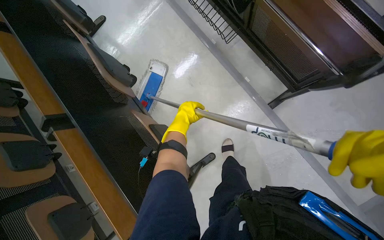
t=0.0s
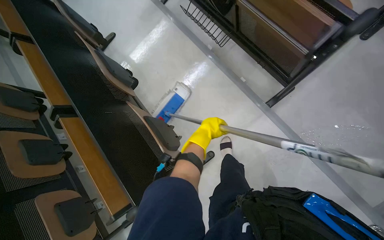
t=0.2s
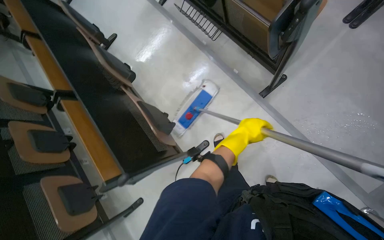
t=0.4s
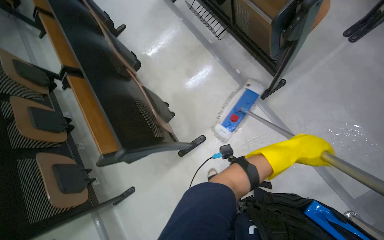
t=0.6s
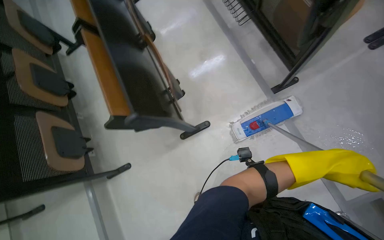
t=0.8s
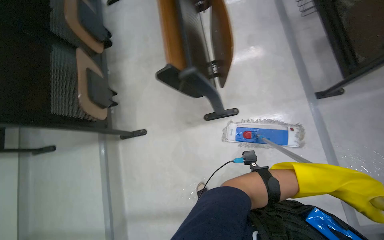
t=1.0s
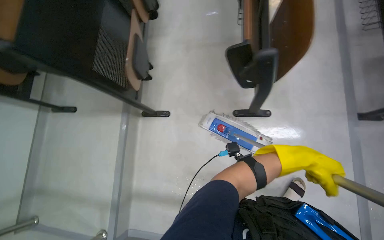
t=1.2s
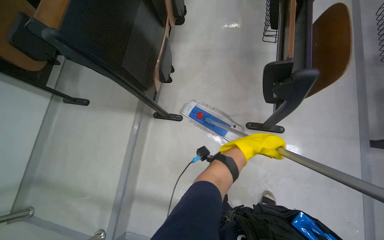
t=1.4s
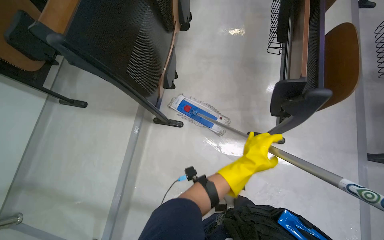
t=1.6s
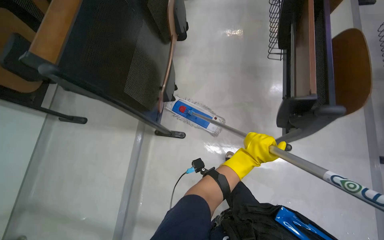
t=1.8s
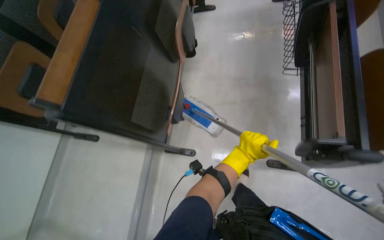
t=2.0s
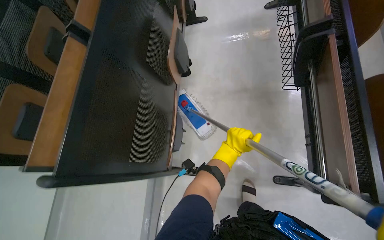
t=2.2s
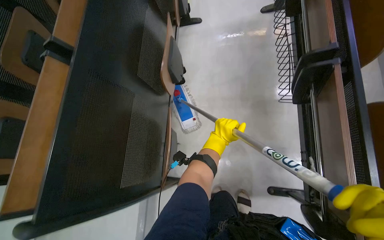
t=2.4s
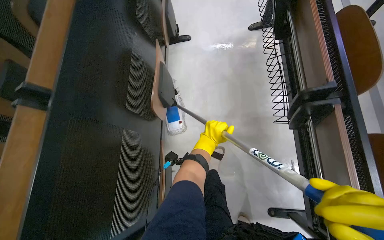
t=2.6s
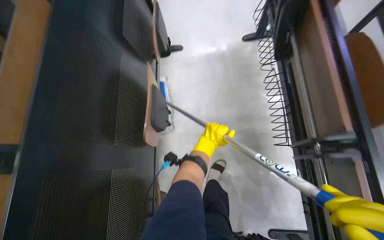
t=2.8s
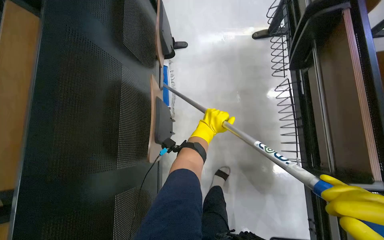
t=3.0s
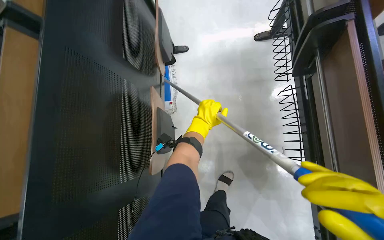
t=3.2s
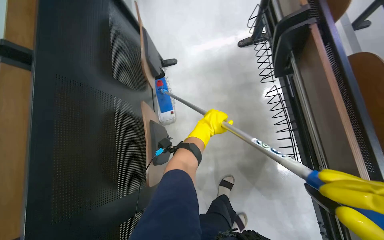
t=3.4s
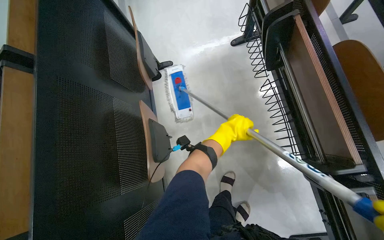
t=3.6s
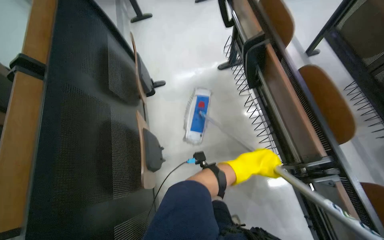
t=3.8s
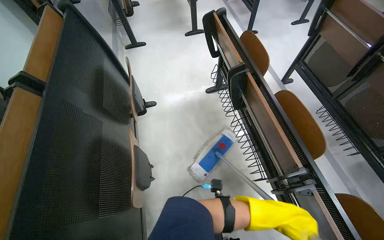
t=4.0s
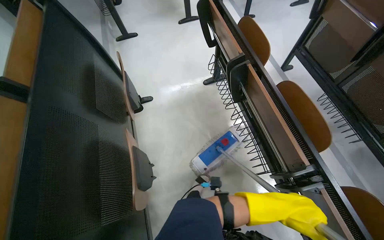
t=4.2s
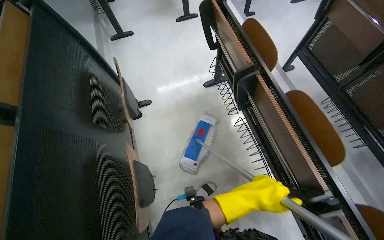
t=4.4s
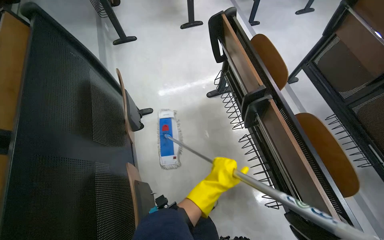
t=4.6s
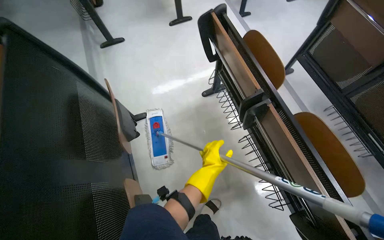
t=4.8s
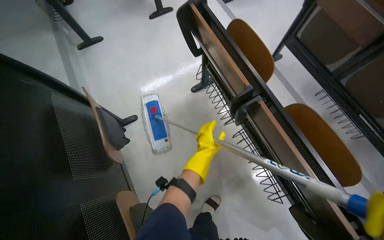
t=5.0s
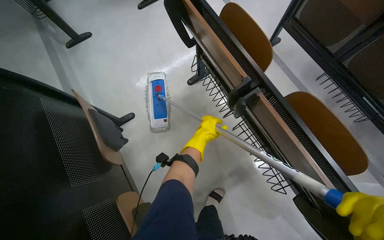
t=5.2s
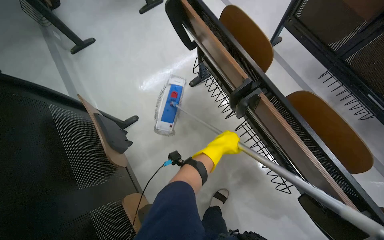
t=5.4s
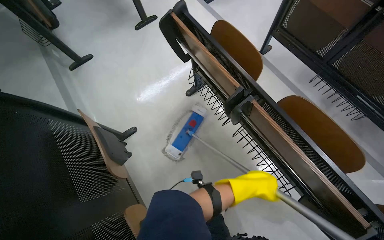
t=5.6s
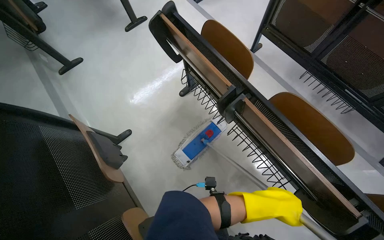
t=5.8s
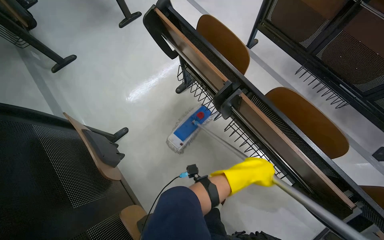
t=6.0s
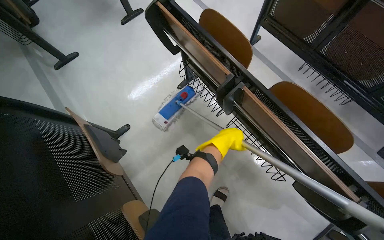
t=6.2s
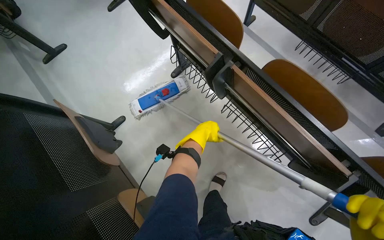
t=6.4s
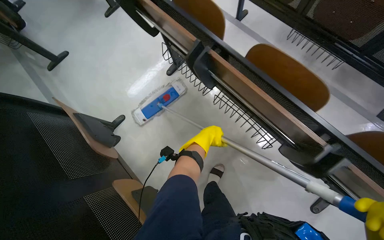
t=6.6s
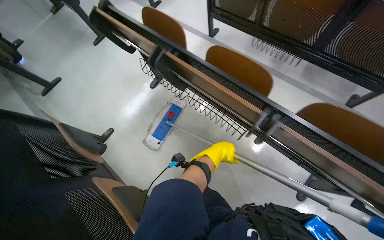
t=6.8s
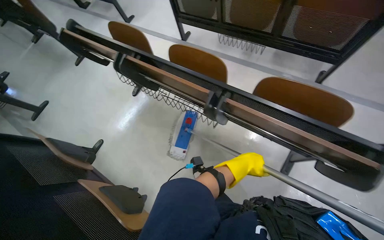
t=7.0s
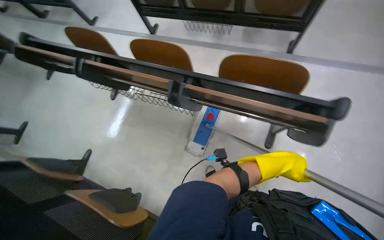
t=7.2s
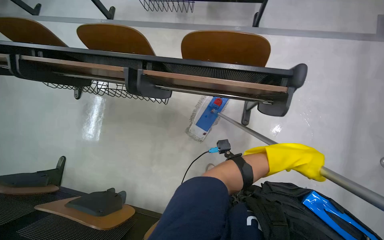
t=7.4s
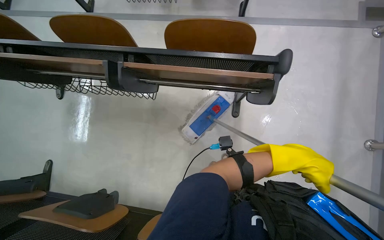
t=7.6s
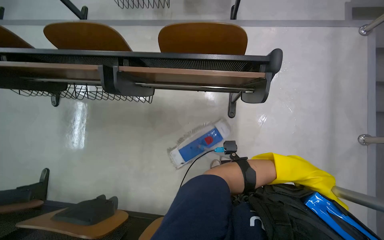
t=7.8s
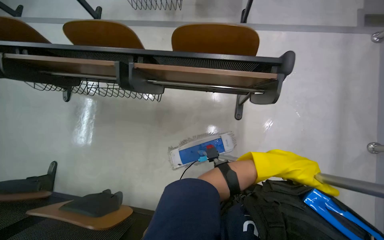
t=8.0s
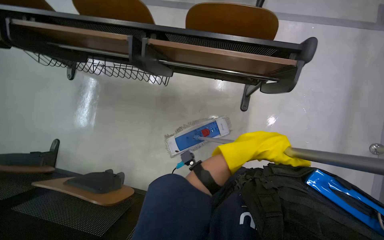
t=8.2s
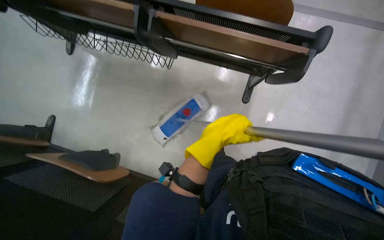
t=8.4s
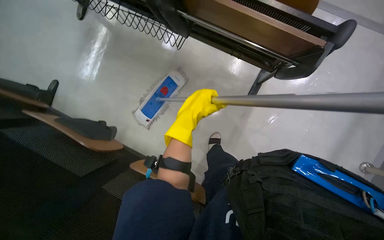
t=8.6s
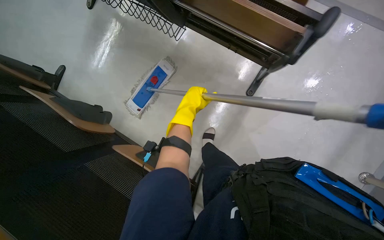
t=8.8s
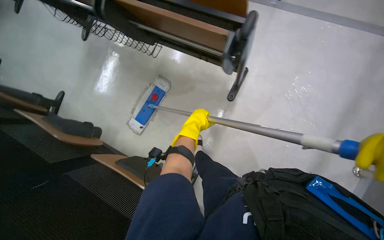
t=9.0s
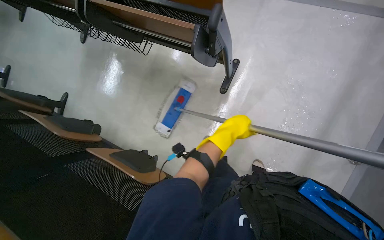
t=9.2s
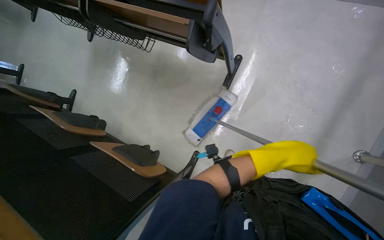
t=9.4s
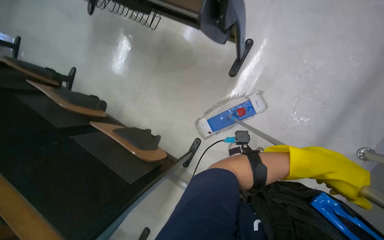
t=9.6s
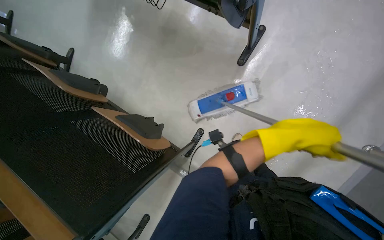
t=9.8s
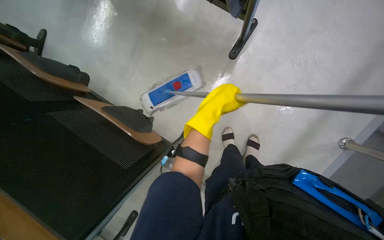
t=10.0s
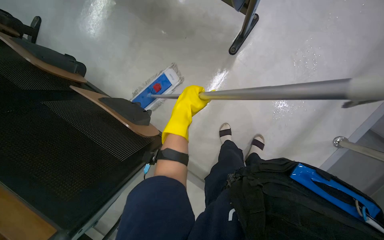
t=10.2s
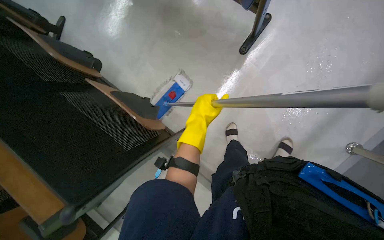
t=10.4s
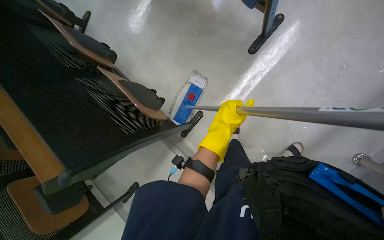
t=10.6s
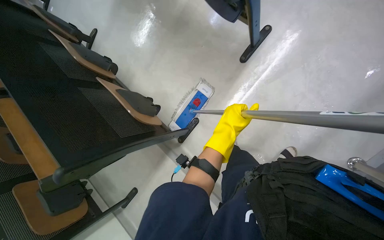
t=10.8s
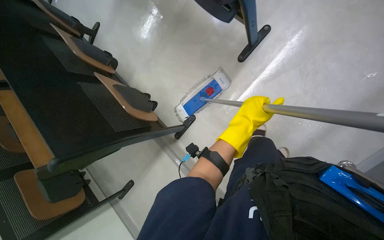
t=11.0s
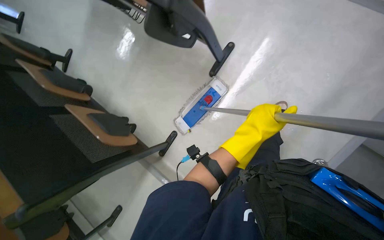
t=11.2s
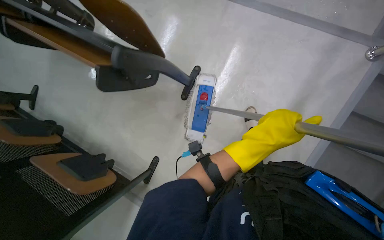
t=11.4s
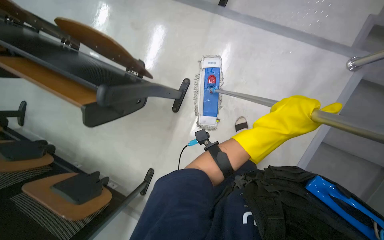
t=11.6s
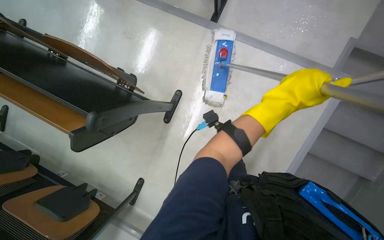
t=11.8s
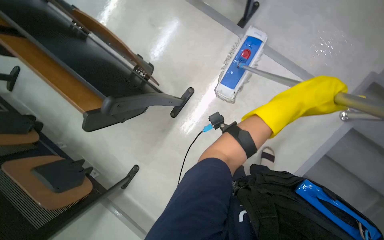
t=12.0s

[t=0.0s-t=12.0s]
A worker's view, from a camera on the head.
Job: mopping floor.
The whole recording: Mopping lecture hall floor. The worker mops the floor of the lecture hall, moving chairs and re-wetting the mop as needed.
t=0.0s to t=1.6s: The camera is carried roughly 90 cm. The scene turns roughly 50 degrees clockwise in the picture.
t=1.6s to t=3.0s: The wearer moves approximately 1 m.
t=3.0s to t=4.4s: The view tilts roughly 15 degrees upward. The left hand shifts approximately 20 cm to the right and nearer to the camera.
t=4.4s to t=6.0s: The left hand is displaced up the picture by roughly 20 cm, and travels farther from the camera and back again, some 20 cm each way.
t=6.0s to t=7.6s: The head travels about 70 cm. The scene turns roughly 45 degrees counterclockwise in the picture.
t=10.4s to t=12.0s: The head travels roughly 60 cm.

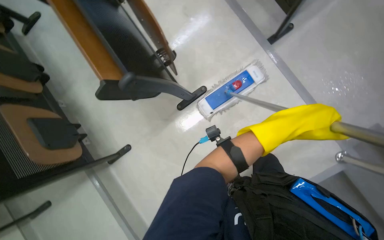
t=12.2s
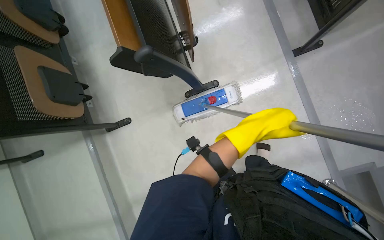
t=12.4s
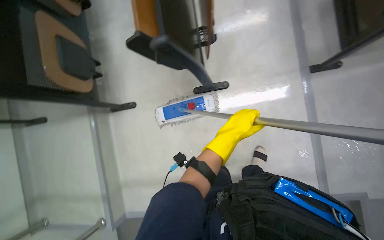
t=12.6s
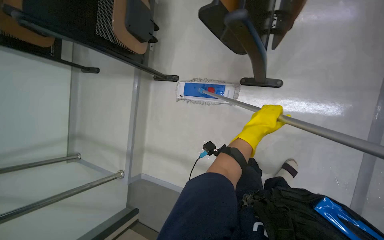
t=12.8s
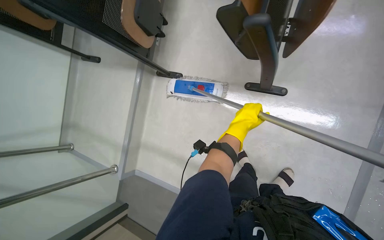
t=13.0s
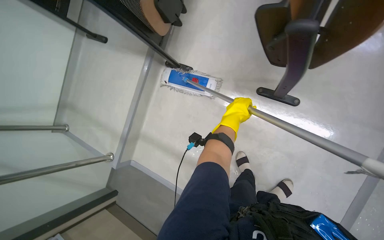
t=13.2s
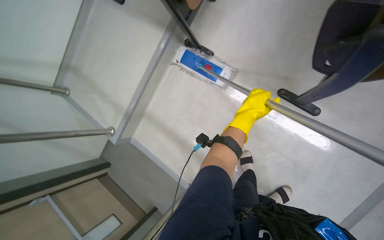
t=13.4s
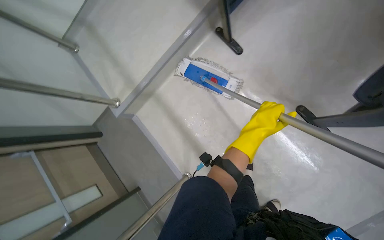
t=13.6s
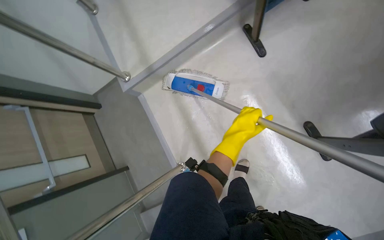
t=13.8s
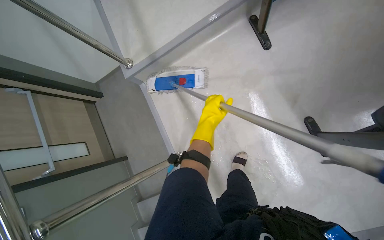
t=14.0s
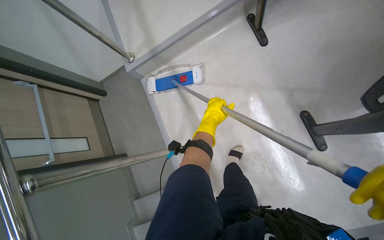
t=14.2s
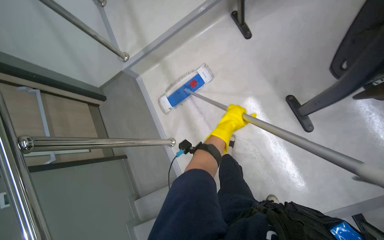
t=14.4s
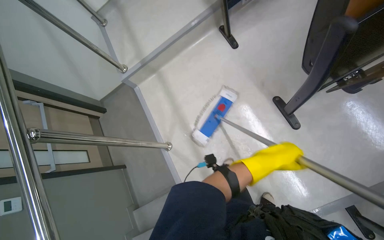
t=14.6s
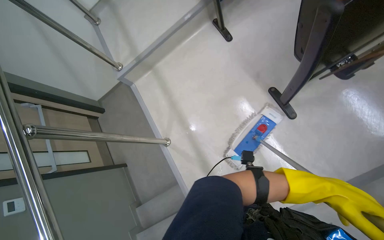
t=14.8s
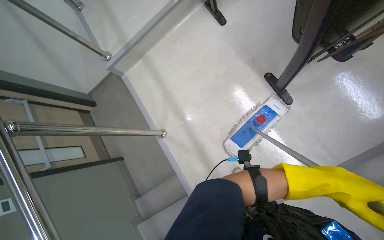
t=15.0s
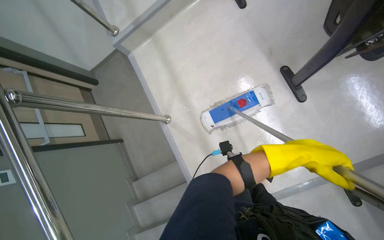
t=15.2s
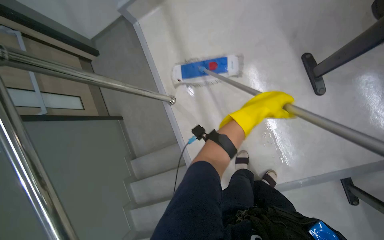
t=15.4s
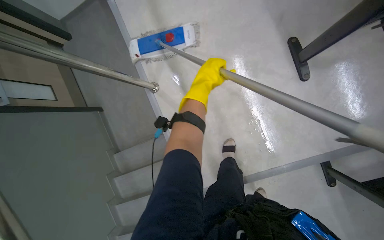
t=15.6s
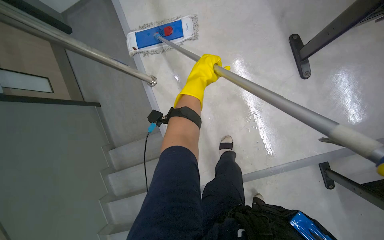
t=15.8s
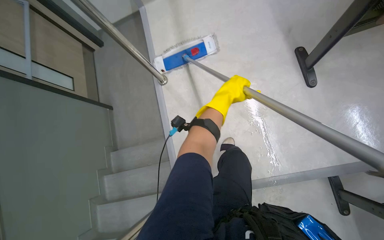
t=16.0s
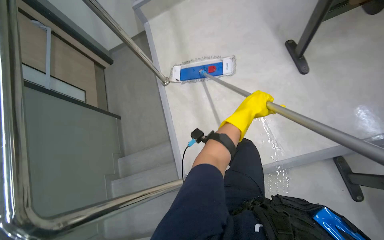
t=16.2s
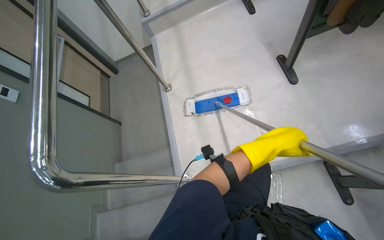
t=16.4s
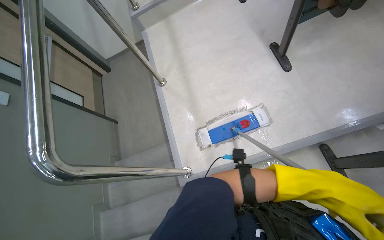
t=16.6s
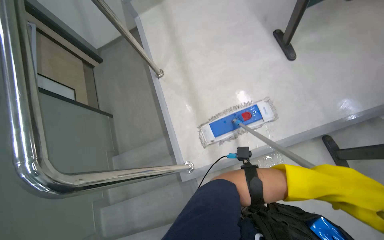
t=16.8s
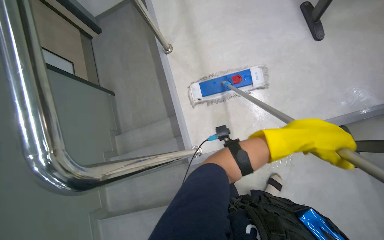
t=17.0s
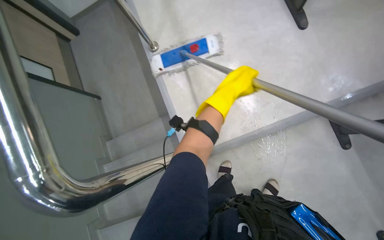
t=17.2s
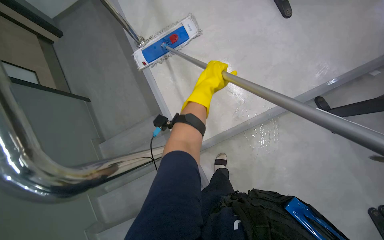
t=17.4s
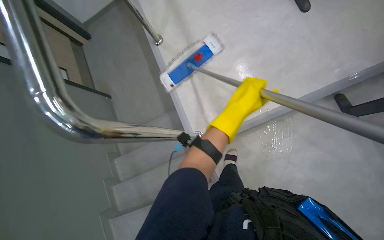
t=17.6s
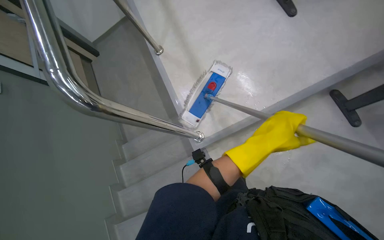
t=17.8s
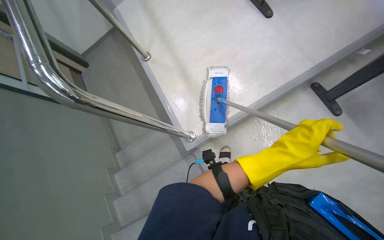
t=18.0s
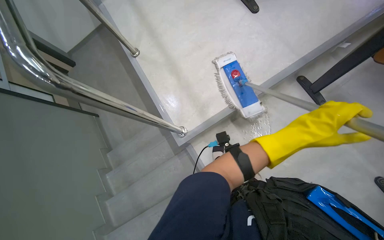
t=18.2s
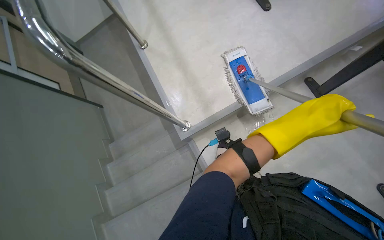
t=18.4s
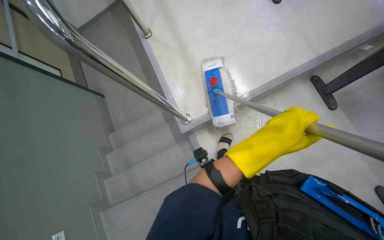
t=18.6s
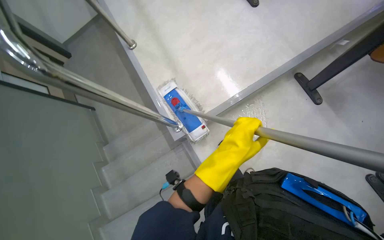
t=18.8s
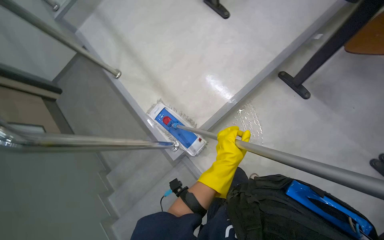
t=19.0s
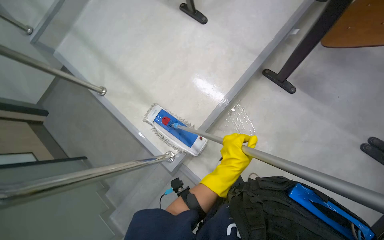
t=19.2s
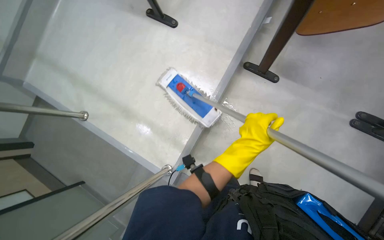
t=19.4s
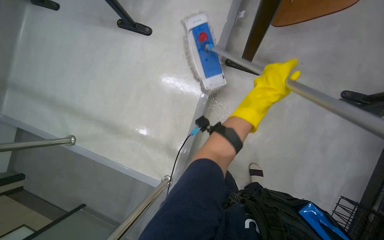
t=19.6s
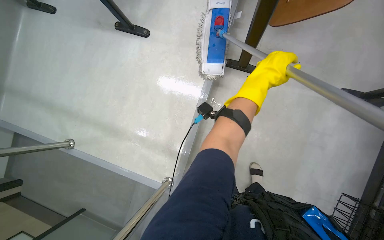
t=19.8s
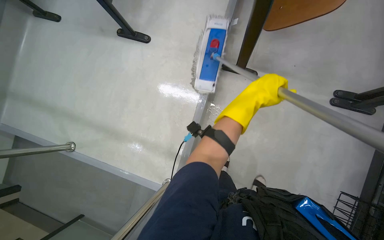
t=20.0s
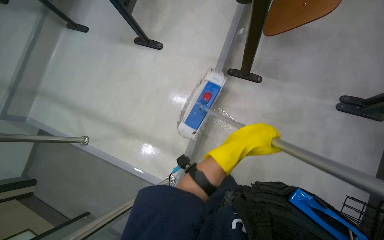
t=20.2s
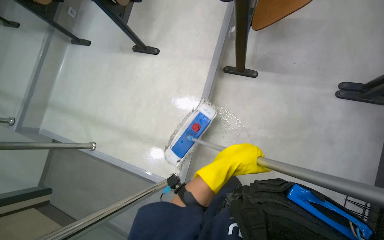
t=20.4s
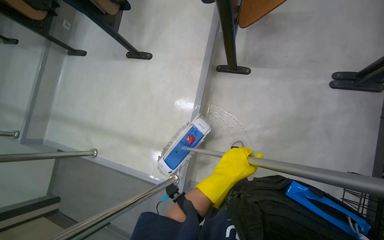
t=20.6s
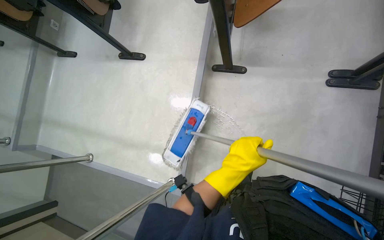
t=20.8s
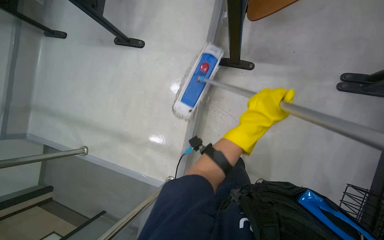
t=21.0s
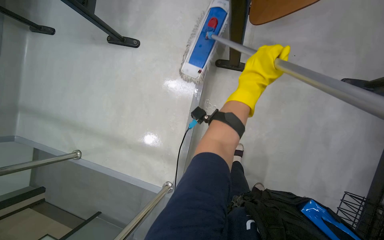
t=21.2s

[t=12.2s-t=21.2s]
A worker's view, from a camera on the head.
Job: mopping floor.
The whole recording: Mopping lecture hall floor. The worker mops the floor of the lecture hall, moving chairs and re-wetting the mop as needed.
t=12.2s to t=13.8s: The head travels about 50 cm. The view tips downward by some 25 degrees. Everything in view rotates some 95 degrees clockwise.
t=13.8s to t=15.2s: The head travels approximately 50 cm.
t=15.2s to t=16.6s: The head travels some 60 cm.
t=16.6s to t=18.2s: The wearer looks roughly 20 degrees further to the right. The camera pitches downward, by about 15 degrees.
t=18.2s to t=19.8s: The scene rotates counterclockwise by about 40 degrees.
